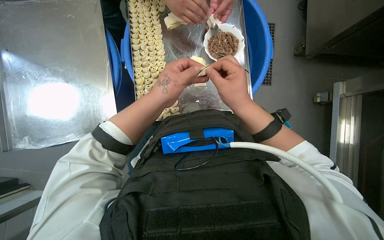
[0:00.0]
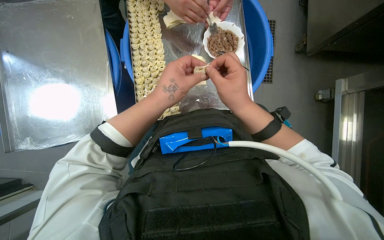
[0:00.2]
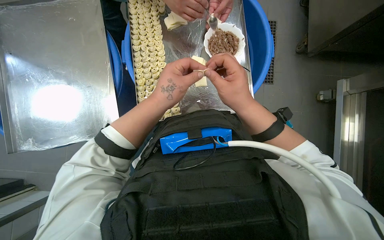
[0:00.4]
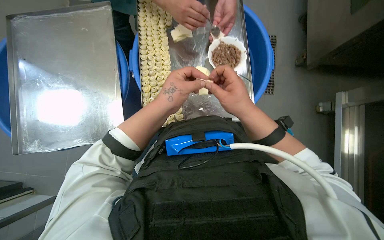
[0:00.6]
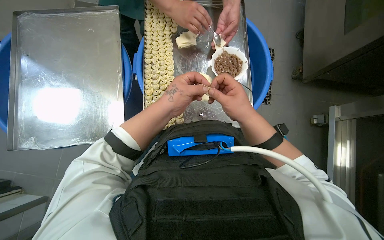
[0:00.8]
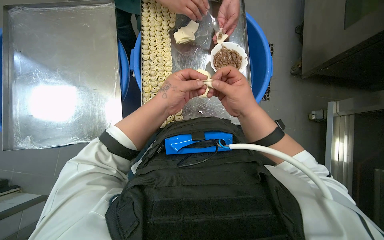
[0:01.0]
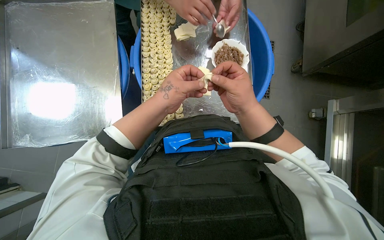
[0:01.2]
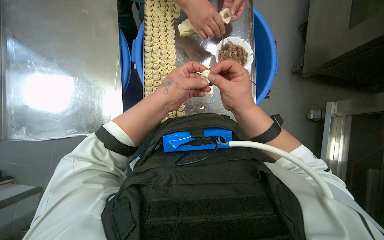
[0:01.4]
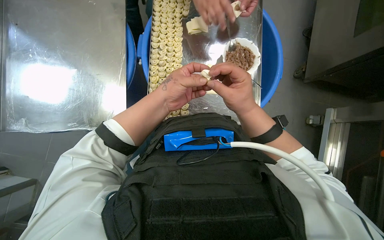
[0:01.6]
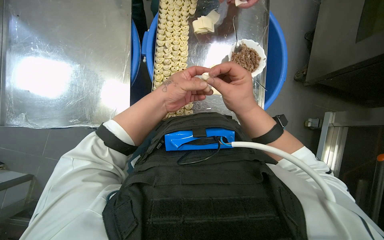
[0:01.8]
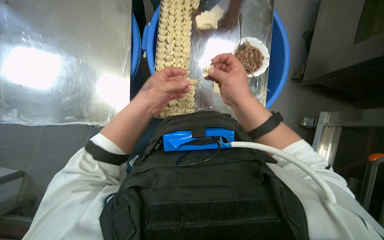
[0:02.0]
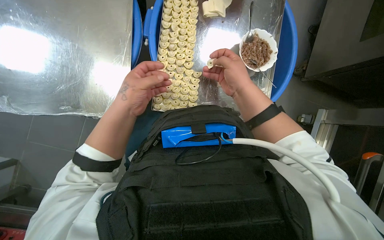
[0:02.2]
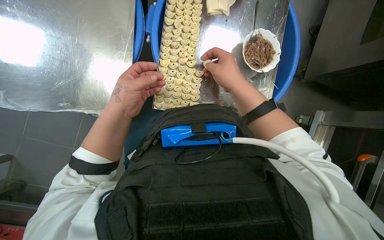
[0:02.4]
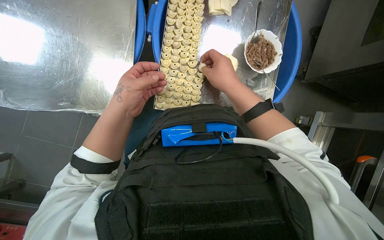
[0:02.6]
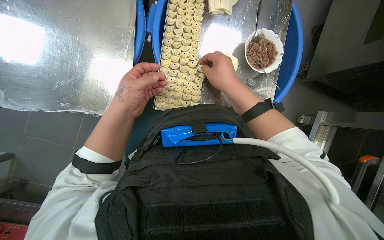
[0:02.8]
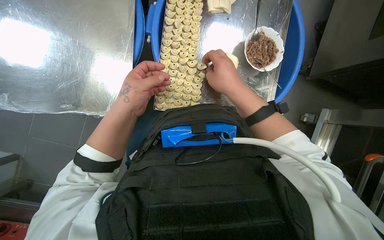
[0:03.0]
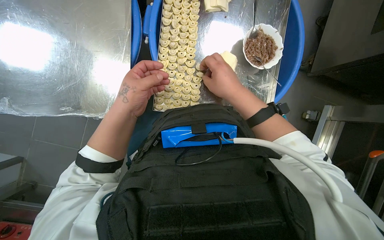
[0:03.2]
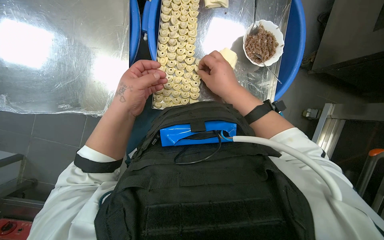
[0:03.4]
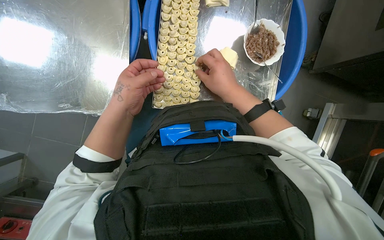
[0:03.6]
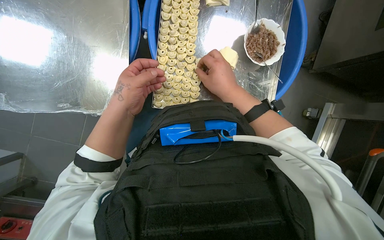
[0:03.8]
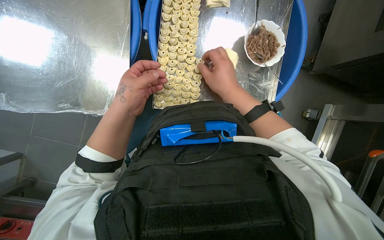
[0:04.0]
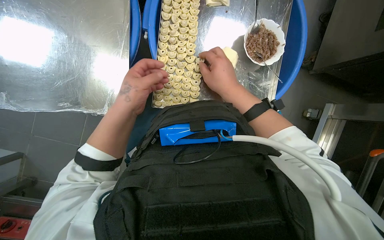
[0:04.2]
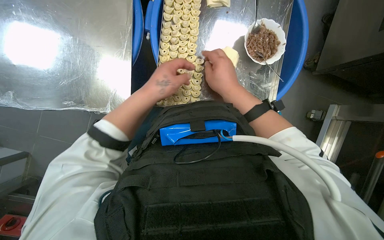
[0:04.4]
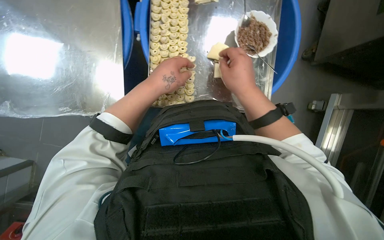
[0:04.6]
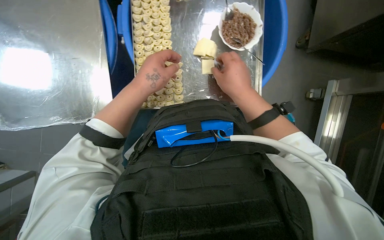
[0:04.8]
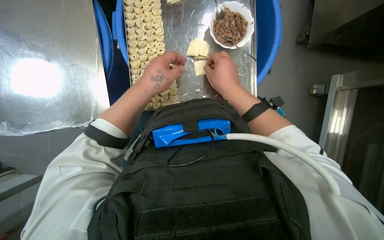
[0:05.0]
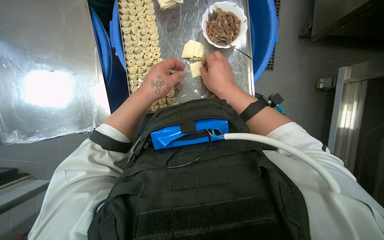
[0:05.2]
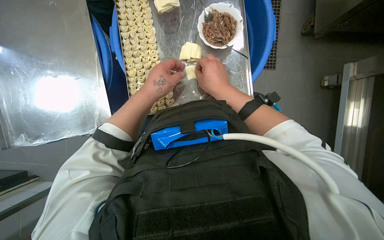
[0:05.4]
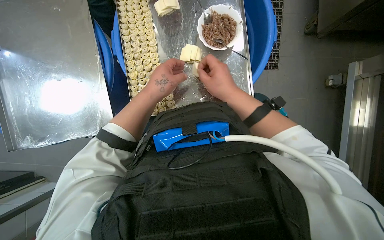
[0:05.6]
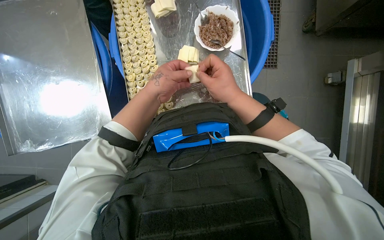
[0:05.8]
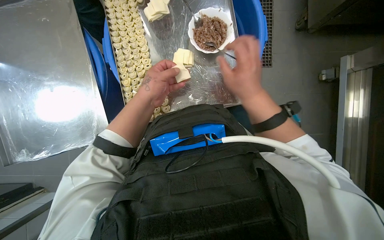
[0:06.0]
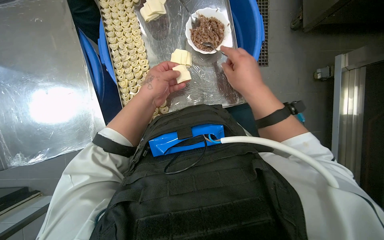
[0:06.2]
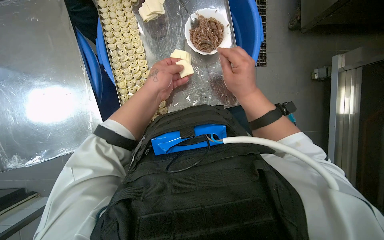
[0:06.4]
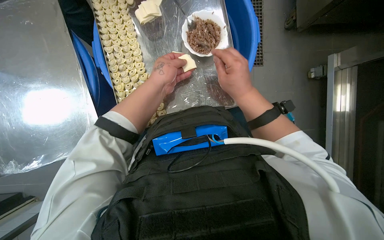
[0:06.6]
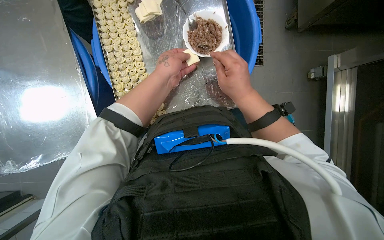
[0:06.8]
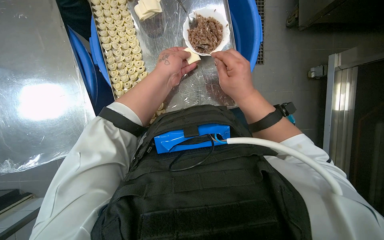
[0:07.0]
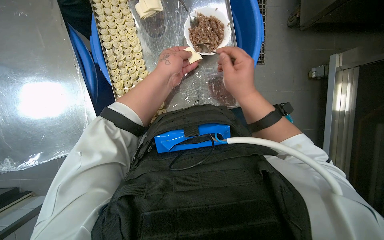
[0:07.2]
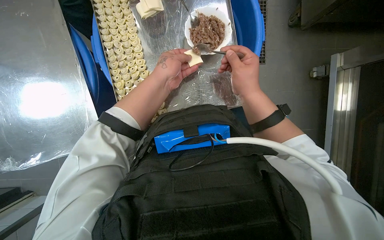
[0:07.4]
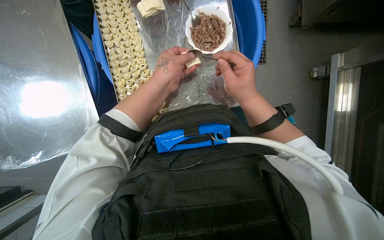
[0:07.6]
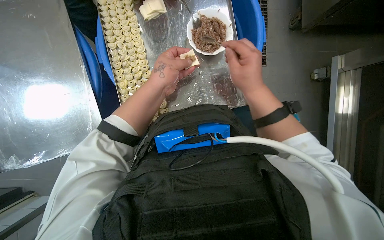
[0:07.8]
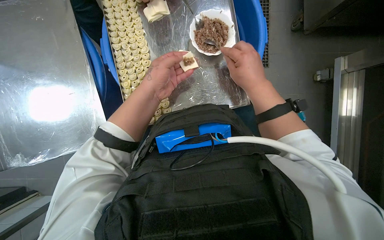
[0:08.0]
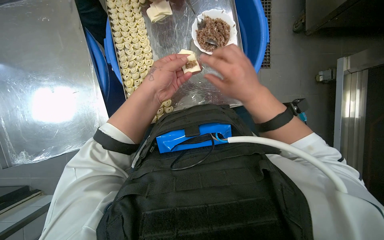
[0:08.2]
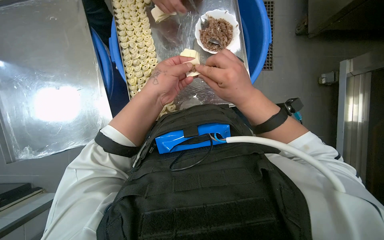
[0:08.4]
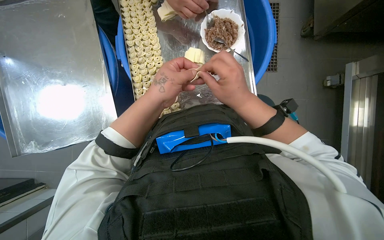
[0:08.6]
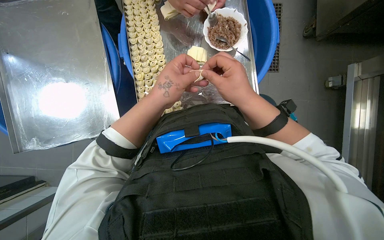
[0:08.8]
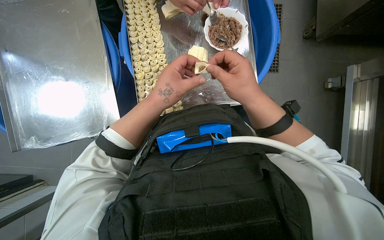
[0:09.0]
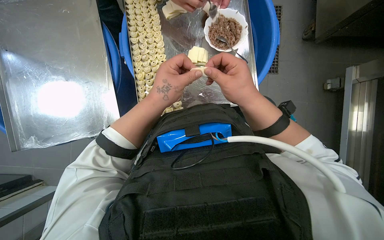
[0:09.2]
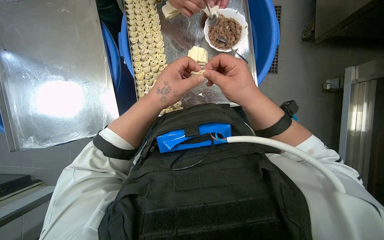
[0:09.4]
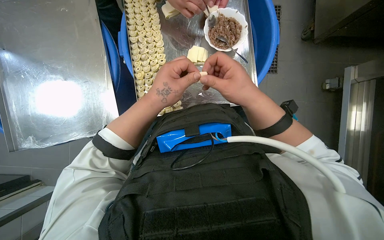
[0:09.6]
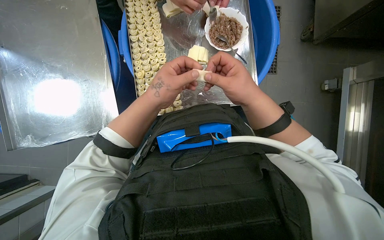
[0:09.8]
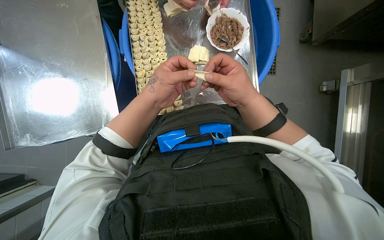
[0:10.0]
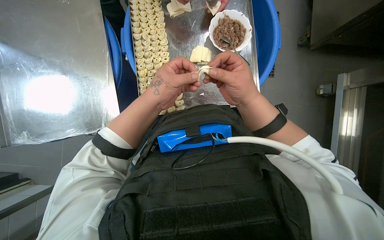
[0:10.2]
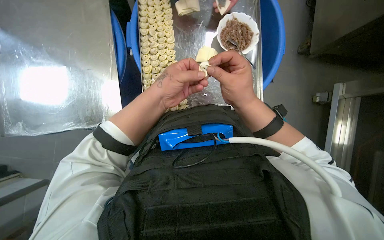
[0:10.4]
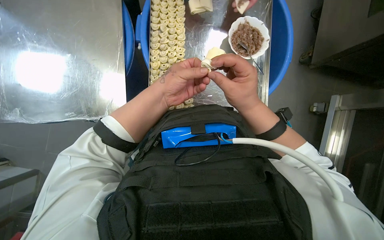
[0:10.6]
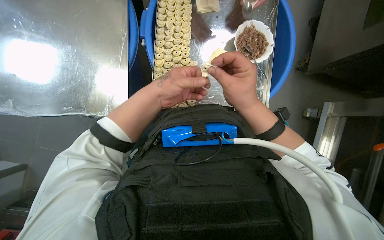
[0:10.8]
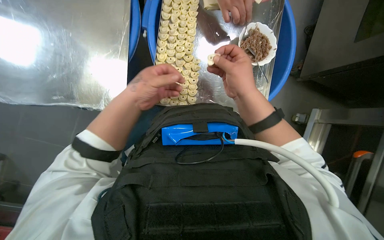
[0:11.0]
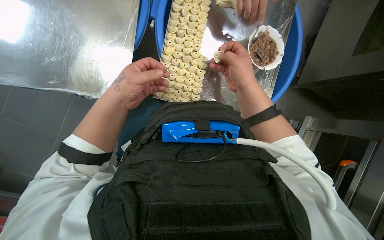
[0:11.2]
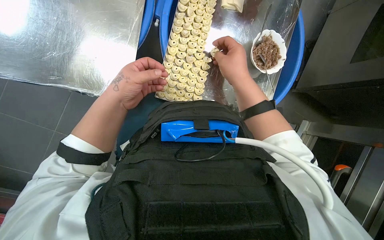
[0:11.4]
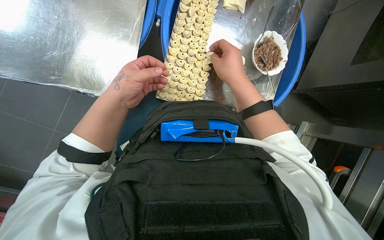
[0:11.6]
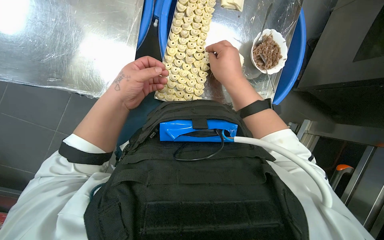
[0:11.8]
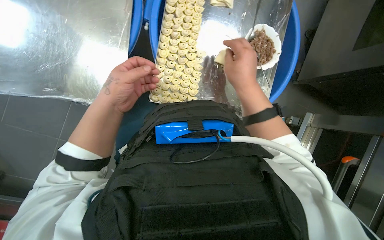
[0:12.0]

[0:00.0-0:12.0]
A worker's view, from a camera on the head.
Job: preparing food.
The whole recording: Filling dough pieces with meat. The worker continues to fill dough pieces with meat and shape them before placing them on a tray.
0:00.0 to 0:01.6: The hands make small movements and keep their place.
0:01.6 to 0:03.0: The left hand is displaced to the left by roughly 10 cm.
0:03.0 to 0:04.4: The hands work in one place, with small movements.
0:06.0 to 0:07.6: The hands make small movements and keep their place.
0:07.6 to 0:09.0: The left hand heads down the picture, covering approximately 10 cm.
0:09.0 to 0:10.4: The hands work in one place, with small movements.
0:10.4 to 0:12.0: The left hand is displaced to the left by about 10 cm.

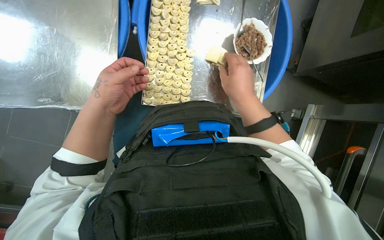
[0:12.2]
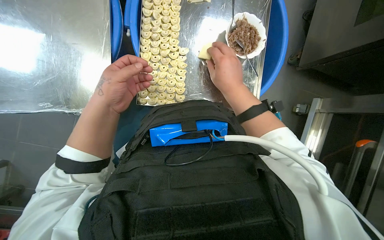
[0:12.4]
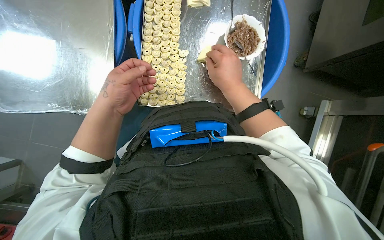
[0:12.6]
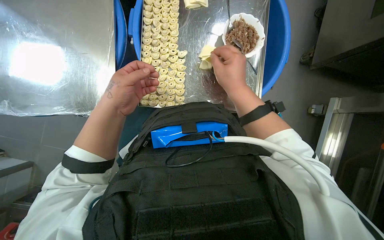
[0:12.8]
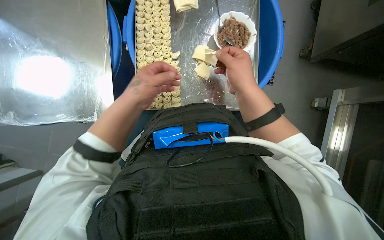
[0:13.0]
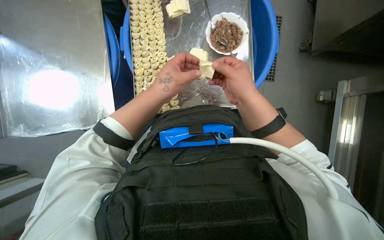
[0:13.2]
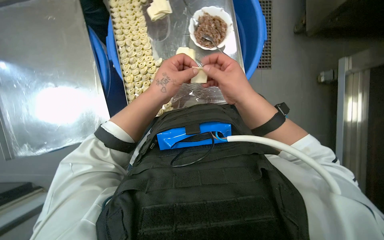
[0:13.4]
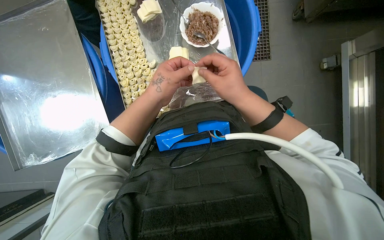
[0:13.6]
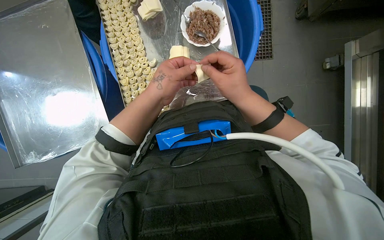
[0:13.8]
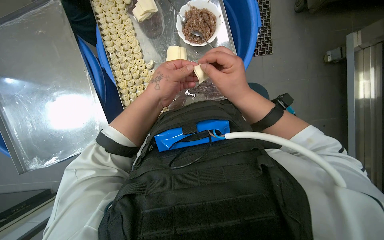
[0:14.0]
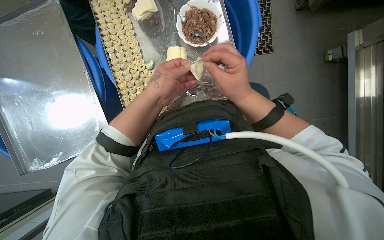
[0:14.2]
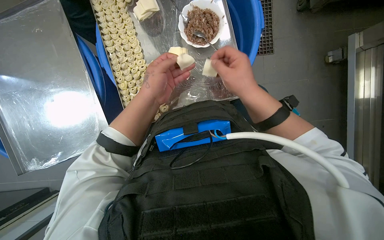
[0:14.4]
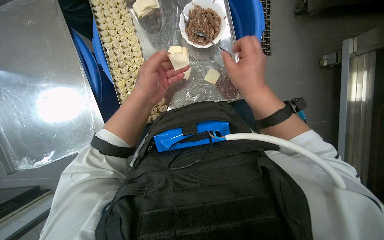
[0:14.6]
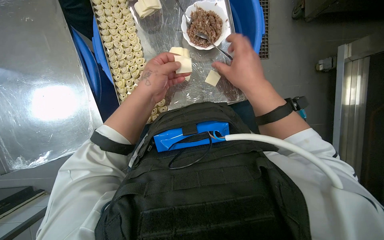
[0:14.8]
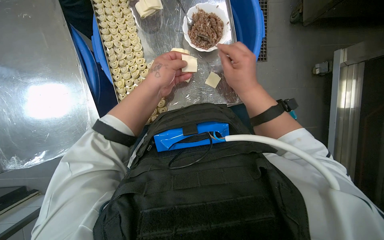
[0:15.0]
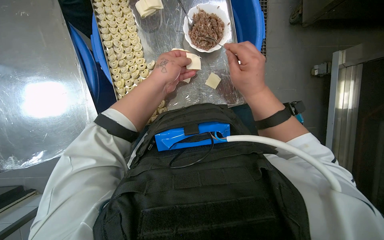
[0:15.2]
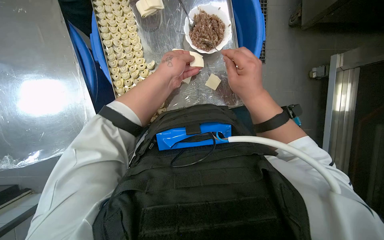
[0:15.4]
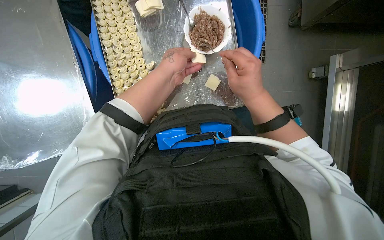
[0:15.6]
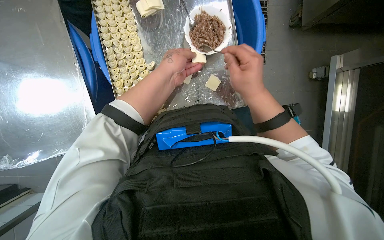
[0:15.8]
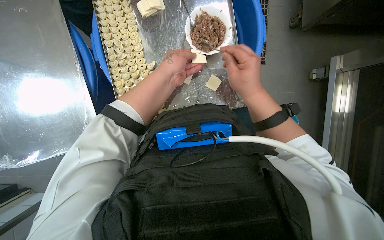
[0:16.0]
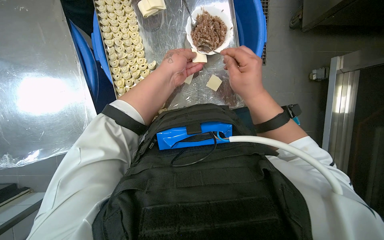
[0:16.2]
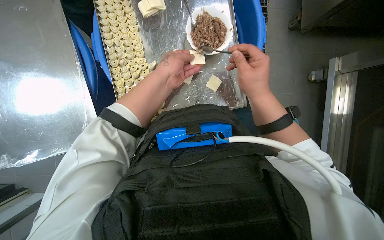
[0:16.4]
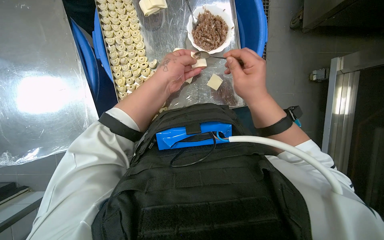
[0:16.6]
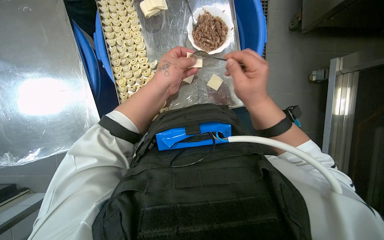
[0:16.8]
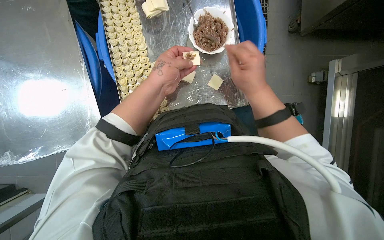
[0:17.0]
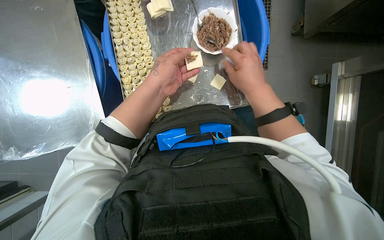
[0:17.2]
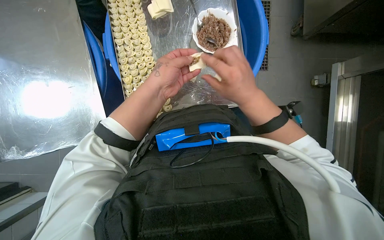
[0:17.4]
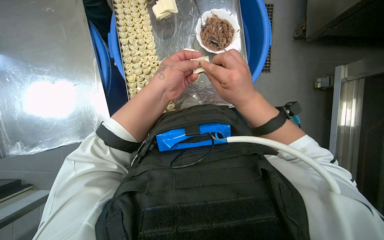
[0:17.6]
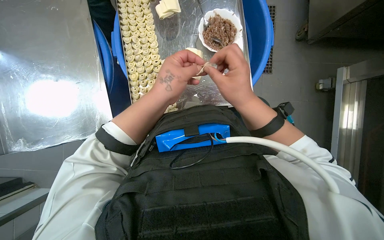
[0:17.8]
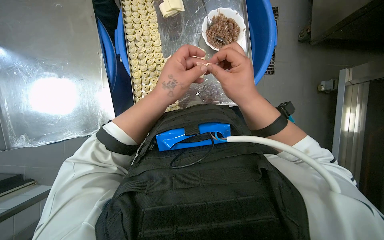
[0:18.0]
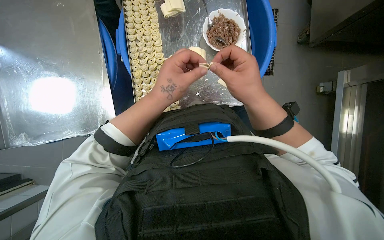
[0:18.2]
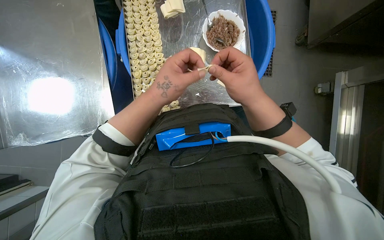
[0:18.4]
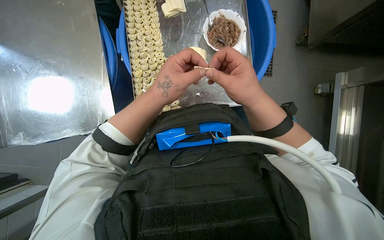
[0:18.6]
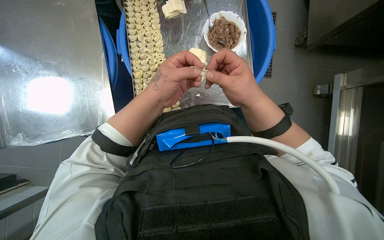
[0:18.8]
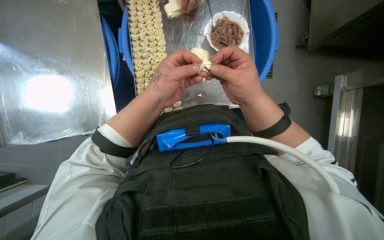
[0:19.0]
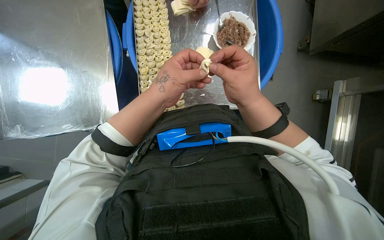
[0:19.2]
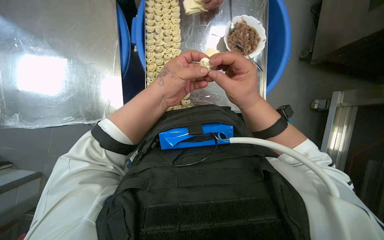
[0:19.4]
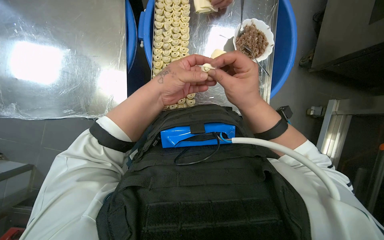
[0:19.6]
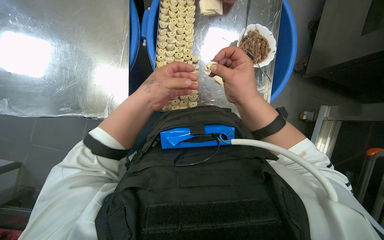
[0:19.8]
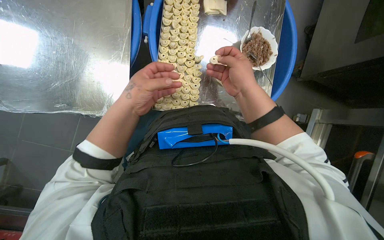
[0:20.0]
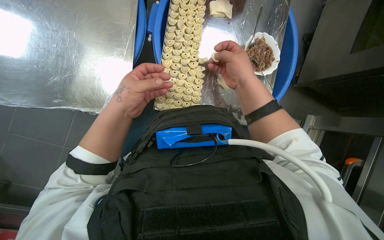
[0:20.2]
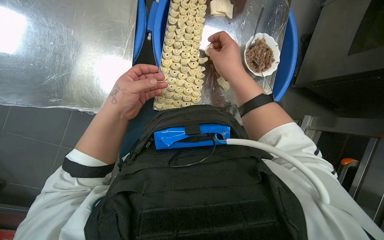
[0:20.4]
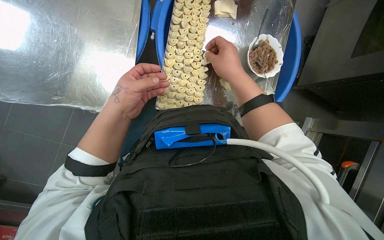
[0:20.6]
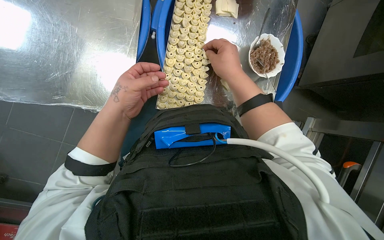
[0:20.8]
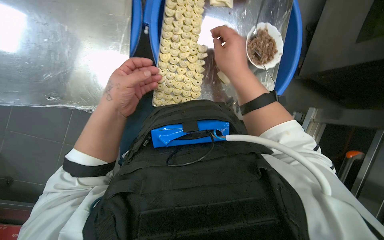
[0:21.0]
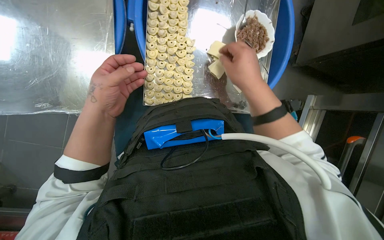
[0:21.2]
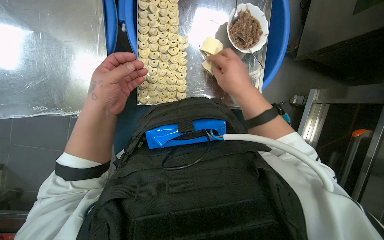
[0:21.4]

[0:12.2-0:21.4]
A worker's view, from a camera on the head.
Job: preparing food.
The whole recording: Filling dough pieces with meat. The worker continues to fill dough pieces with meat and shape them before placing them on a tray.
0:12.2 to 0:13.8: The left hand moves to the right, about 15 cm.
0:13.8 to 0:18.4: The hands stay close to where they were, moving slightly.
0:19.8 to 0:21.4: The hands are busy where they are.
